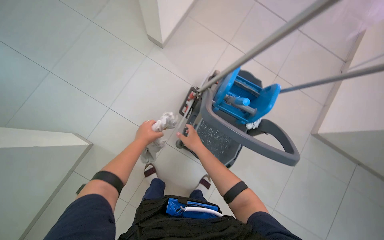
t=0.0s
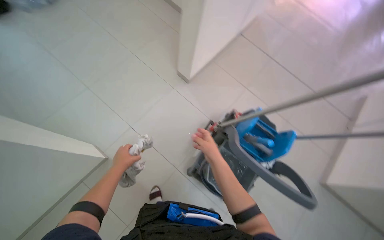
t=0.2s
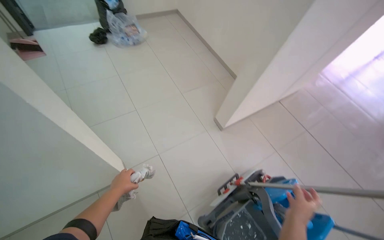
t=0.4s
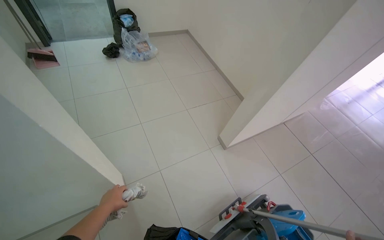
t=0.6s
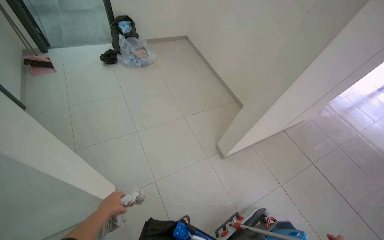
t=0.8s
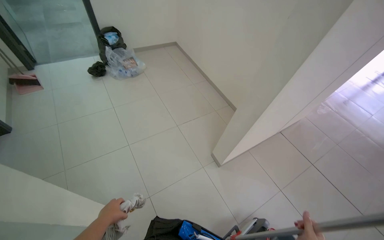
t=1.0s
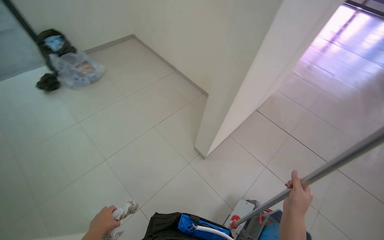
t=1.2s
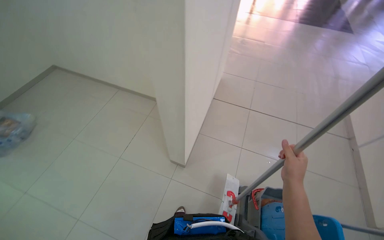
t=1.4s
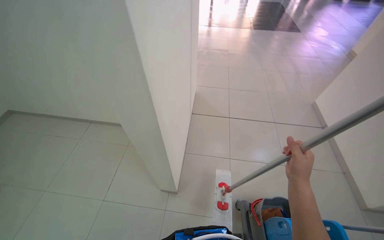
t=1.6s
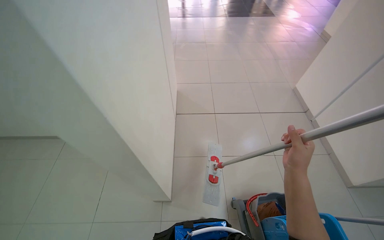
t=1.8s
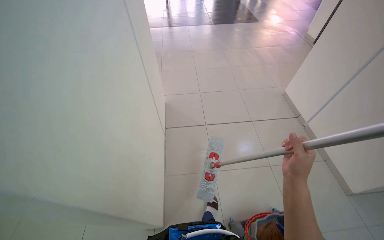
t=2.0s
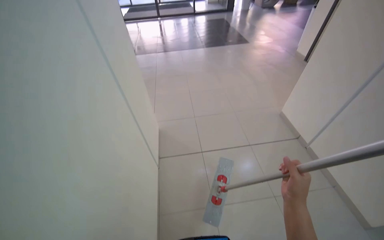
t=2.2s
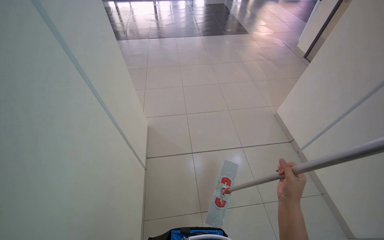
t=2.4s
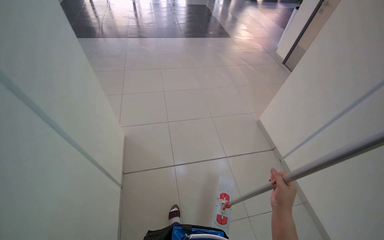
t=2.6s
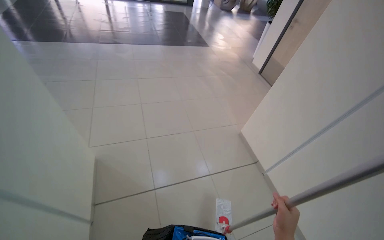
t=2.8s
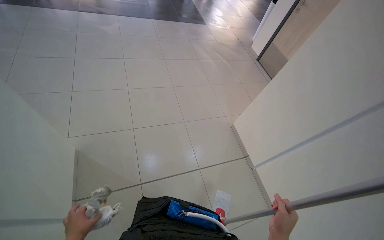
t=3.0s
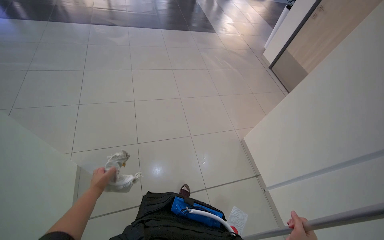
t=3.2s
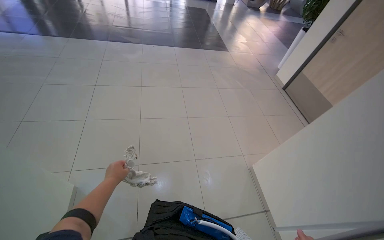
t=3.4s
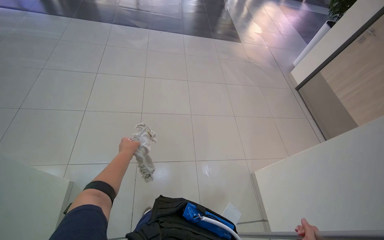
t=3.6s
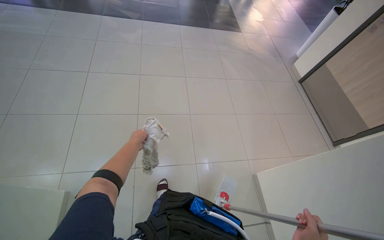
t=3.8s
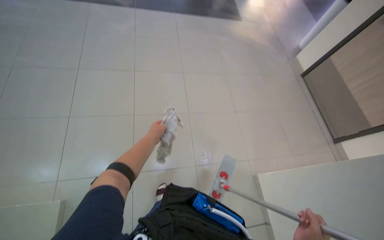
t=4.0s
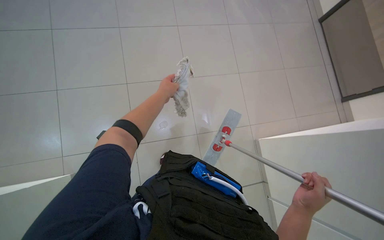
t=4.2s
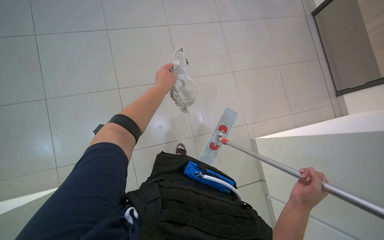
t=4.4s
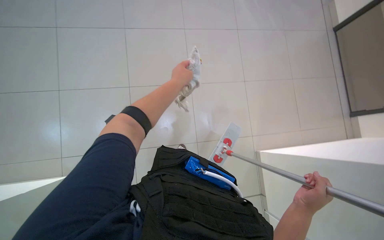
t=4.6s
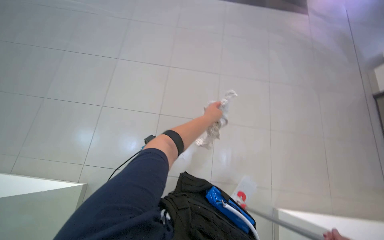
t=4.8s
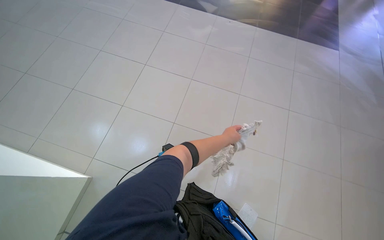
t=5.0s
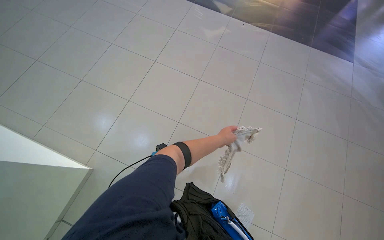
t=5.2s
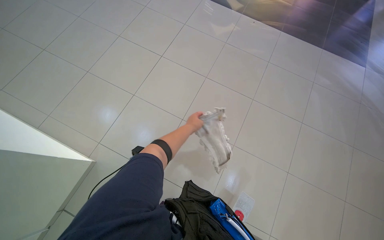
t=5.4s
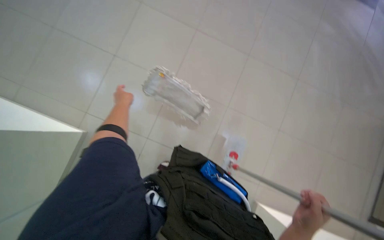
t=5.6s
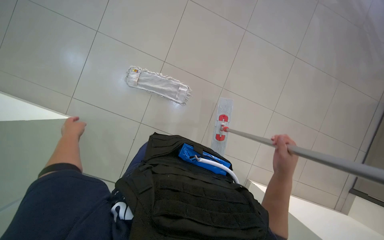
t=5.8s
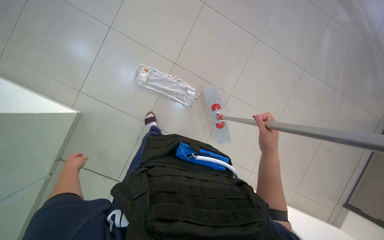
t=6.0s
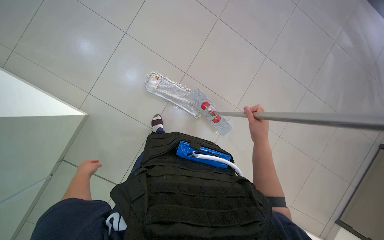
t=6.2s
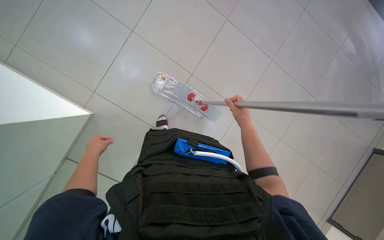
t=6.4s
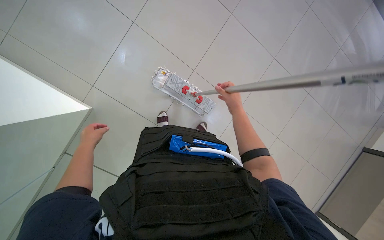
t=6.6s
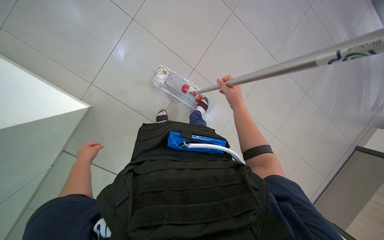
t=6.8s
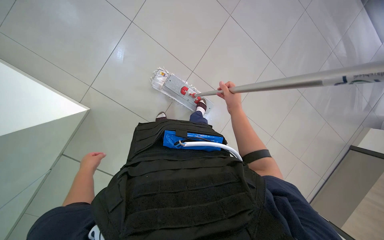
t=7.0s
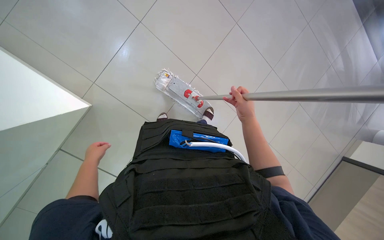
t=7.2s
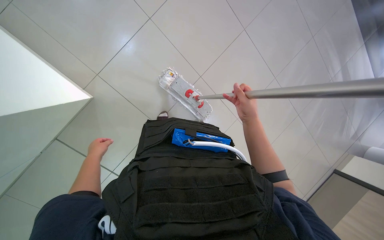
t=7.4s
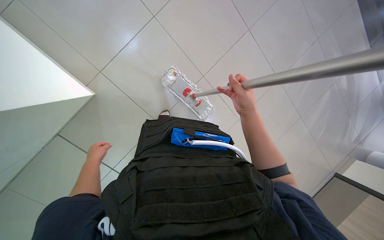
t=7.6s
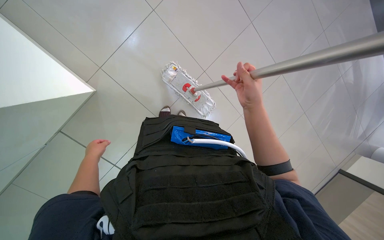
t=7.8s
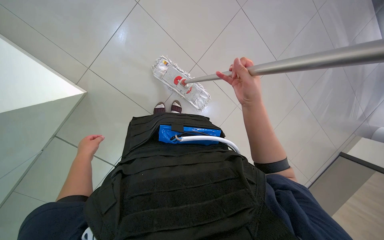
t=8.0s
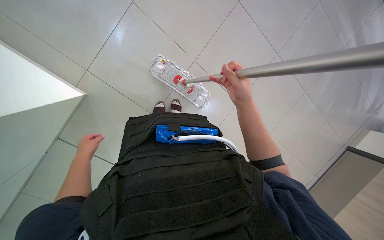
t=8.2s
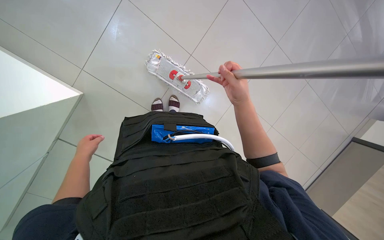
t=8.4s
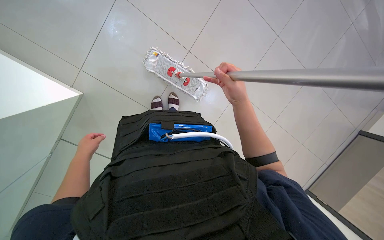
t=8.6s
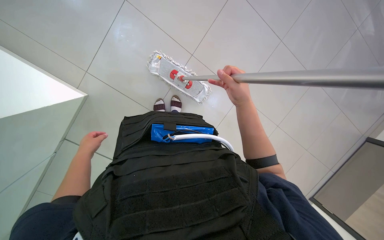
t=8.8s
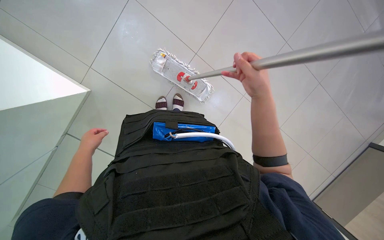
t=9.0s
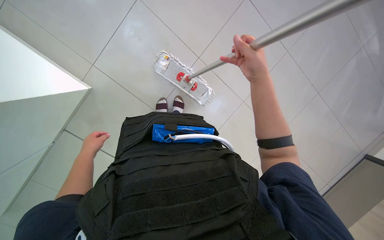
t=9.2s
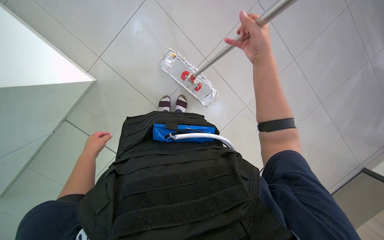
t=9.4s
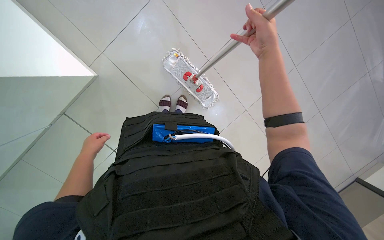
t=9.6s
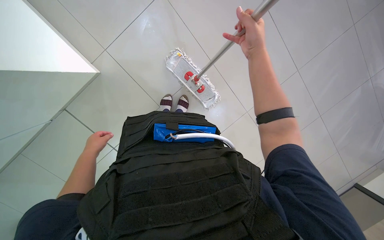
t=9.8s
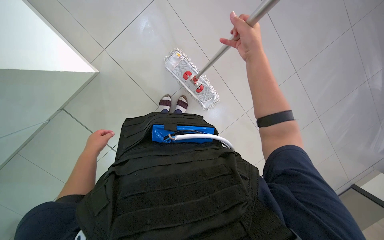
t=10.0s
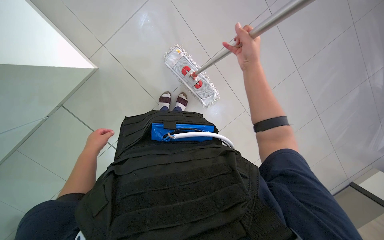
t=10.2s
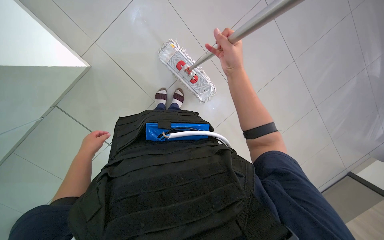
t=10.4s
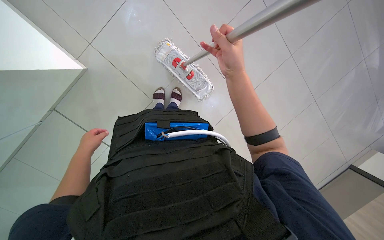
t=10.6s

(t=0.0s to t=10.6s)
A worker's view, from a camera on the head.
Job: preparing cleaning supplies.
The whole recording: Managing cleaning equipment. The worker changes the mop head on the cleaning tool.
t=0.0s - t=1.6s: The wearer looks roughly 25 degrees further to the right. The camera pitches upward, by about 35 degrees.
t=1.6s - t=3.0s: The wearer moves roughly 1 m. The head rotates approximately 30 degrees to the right.
t=6.0s - t=7.6s: The right hand shifts about 20 cm up the picture and to the left.
t=7.6s - t=9.0s: The hands are busy where they are.
t=9.0s - t=10.6s: The right hand moves up the picture, roughly 10 cm.

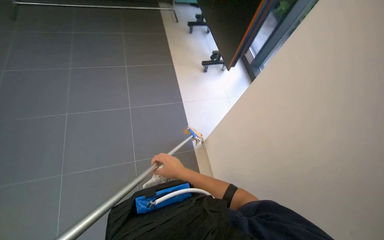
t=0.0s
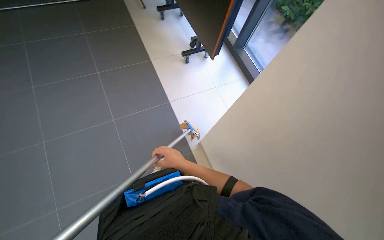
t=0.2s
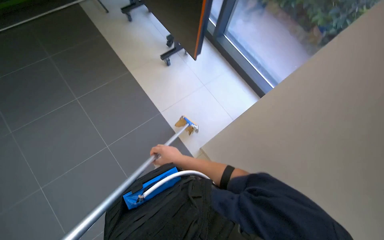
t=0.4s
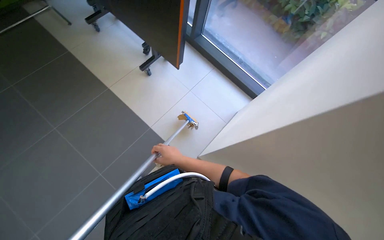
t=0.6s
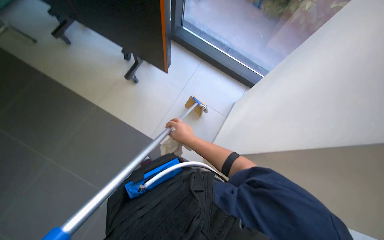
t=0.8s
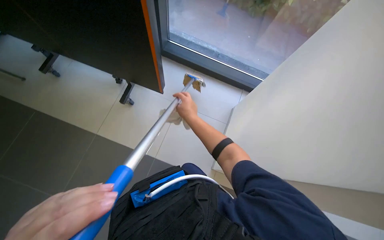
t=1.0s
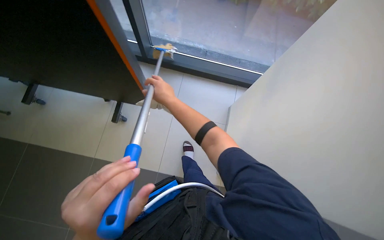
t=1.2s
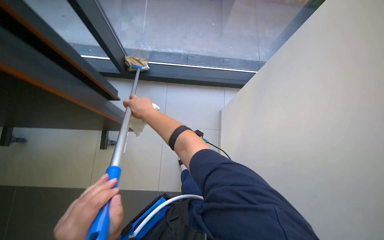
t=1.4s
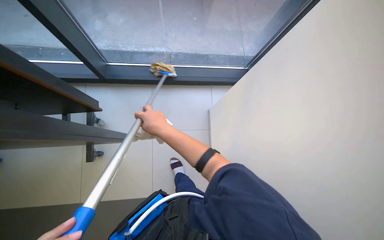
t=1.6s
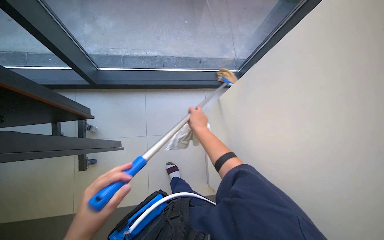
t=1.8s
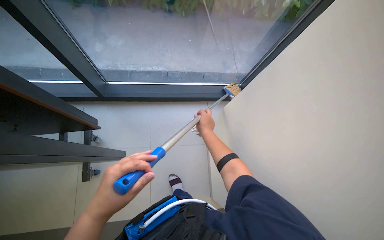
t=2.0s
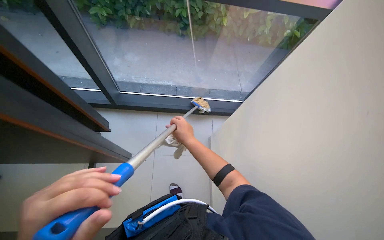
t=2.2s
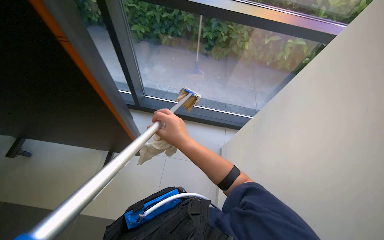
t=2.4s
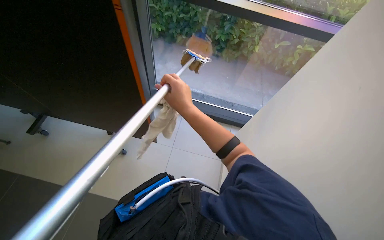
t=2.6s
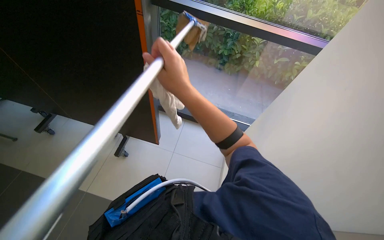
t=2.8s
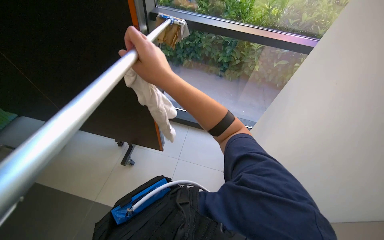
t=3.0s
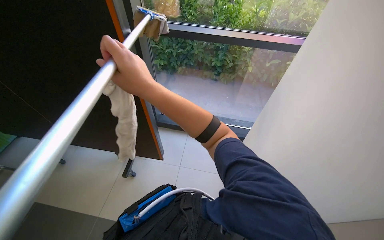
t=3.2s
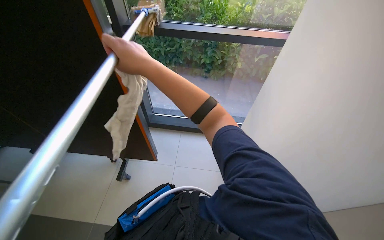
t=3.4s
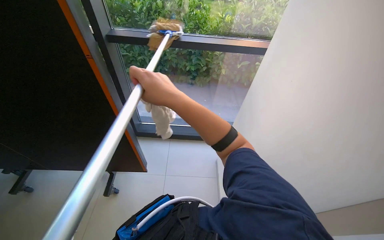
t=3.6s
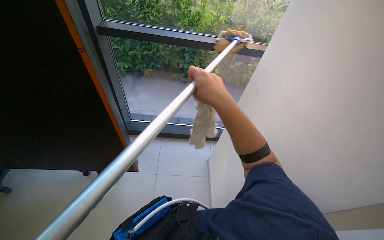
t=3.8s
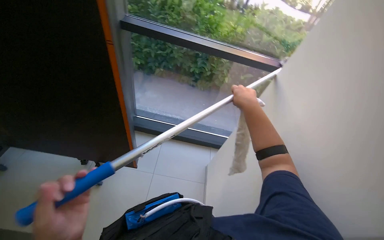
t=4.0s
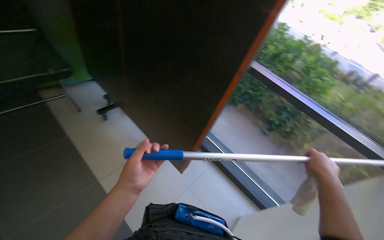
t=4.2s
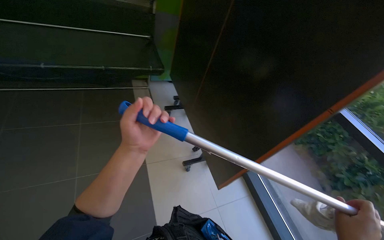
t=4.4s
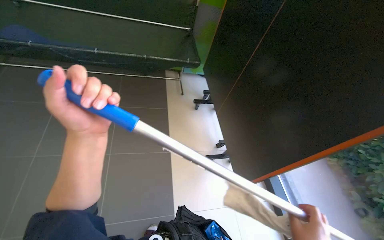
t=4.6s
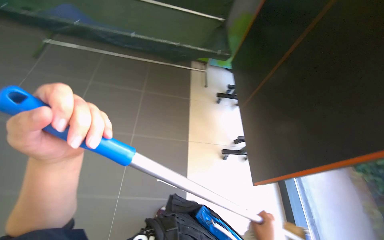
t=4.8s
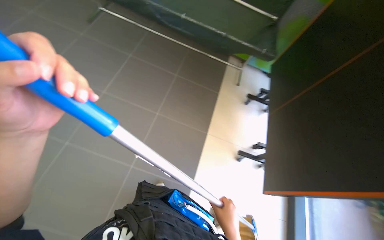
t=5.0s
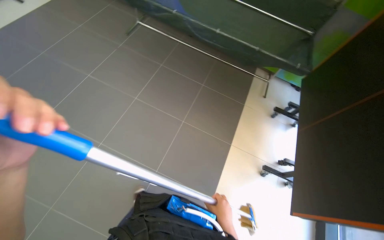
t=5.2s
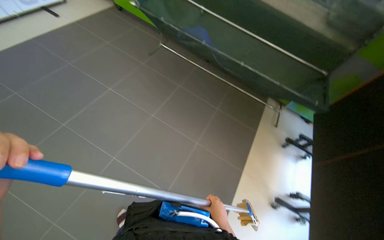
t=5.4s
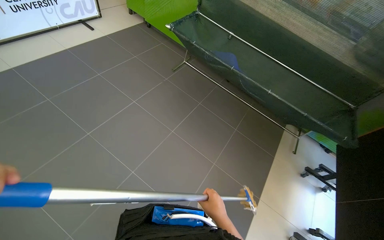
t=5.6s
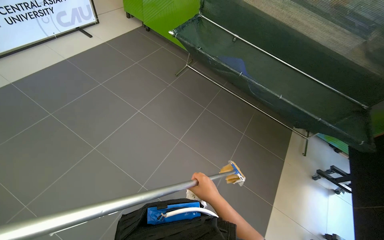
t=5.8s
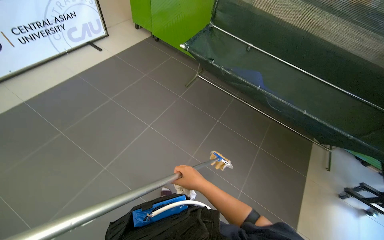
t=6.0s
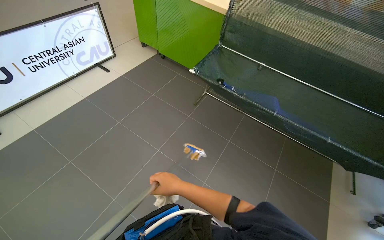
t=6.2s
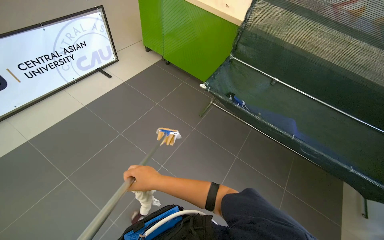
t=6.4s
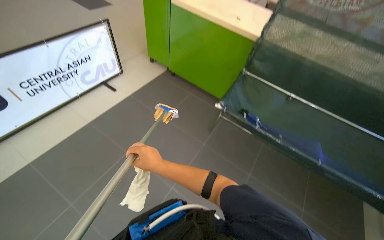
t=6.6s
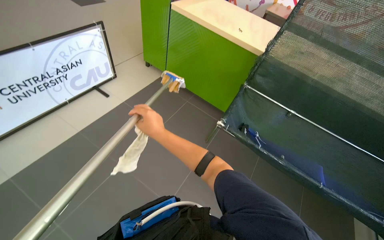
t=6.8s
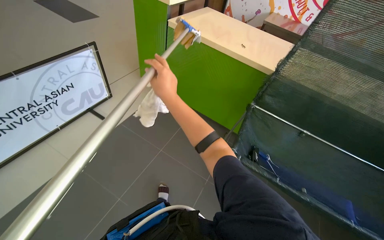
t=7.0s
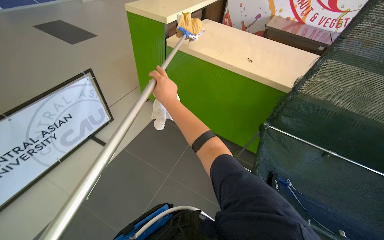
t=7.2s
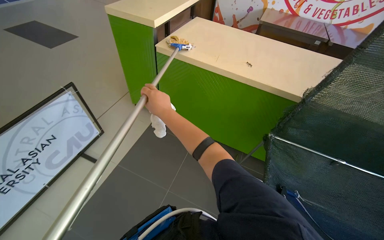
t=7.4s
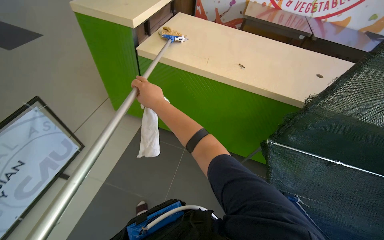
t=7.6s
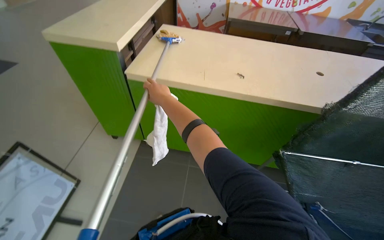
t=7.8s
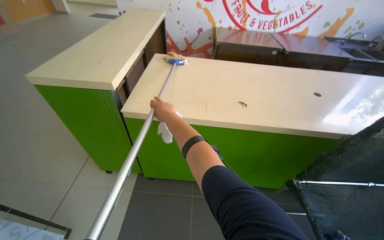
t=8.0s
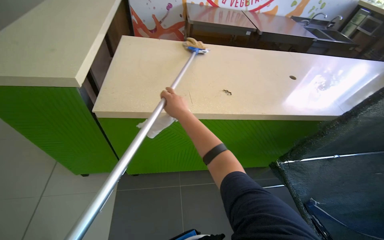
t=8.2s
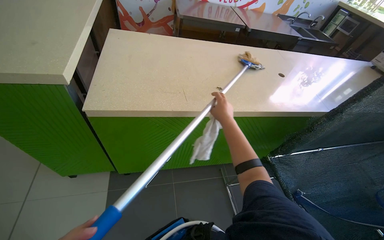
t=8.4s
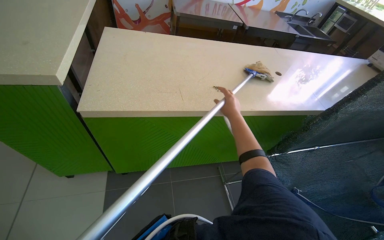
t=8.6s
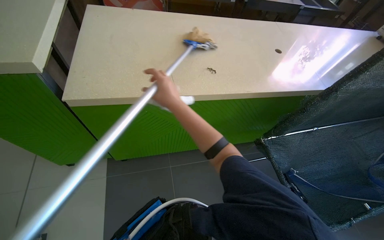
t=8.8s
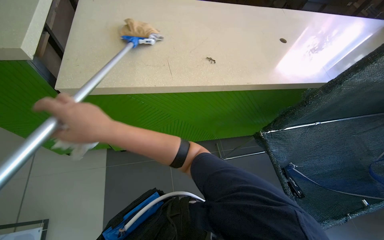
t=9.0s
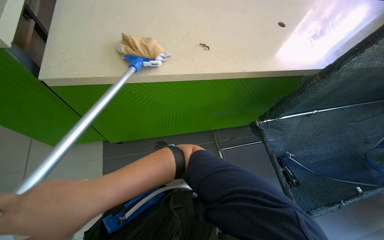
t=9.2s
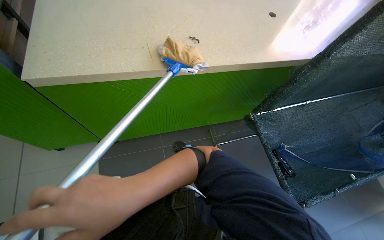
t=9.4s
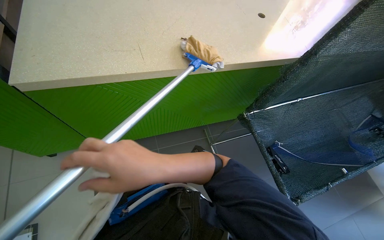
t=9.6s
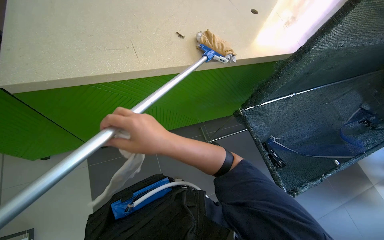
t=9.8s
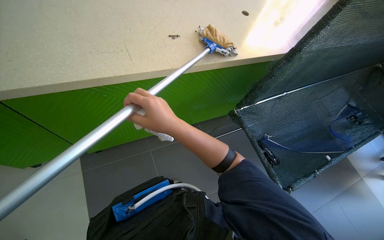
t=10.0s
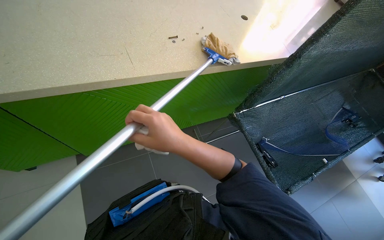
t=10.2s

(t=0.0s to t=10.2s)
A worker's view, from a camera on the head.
Job: wiping surfaces.
The whole recording: Cleaning counter surfaces. The worker cleans the counter surfaces using a mop and a cloth.
t=0.0s - t=1.4s: The head travels roughly 40 cm. The wearer's head swings roughly 70 degrees to the right.
t=1.4s - t=3.0s: The view tips upward by some 25 degrees. The right hand is displaced nearer to the camera by approximately 40 cm.
t=3.0s - t=4.4s: The head turns to the left by about 55 degrees. The wearer looks about 25 degrees further upward.
t=4.4s - t=5.8s: The camera is carried some 50 cm. The head rotates about 55 degrees to the left.
t=5.8s - t=7.2s: The wearer moves some 1.5 m.
t=7.2s - t=8.8s: The camera travels approximately 80 cm. The wearer looks some 40 degrees further to the right. The view tilts roughly 15 degrees downward.
t=8.8s - t=10.2s: The right hand is displaced down the picture by roughly 15 cm, and moves some 30 cm to the left and comes back.
